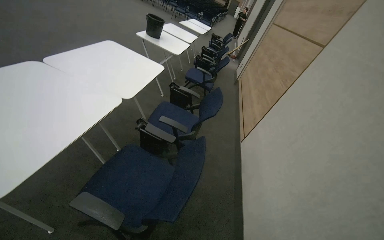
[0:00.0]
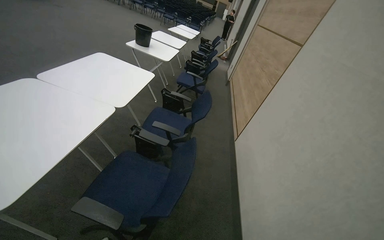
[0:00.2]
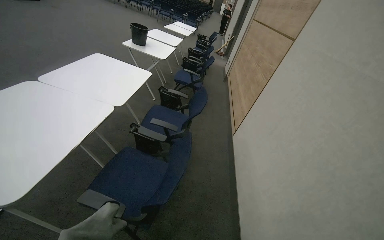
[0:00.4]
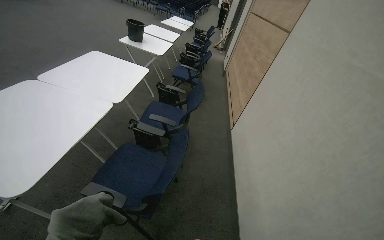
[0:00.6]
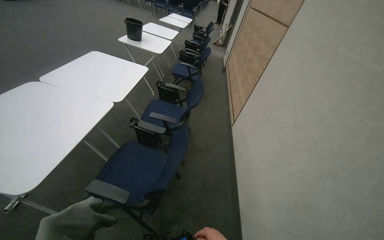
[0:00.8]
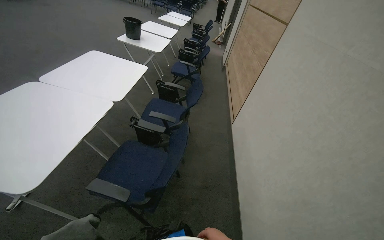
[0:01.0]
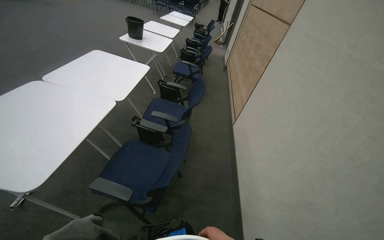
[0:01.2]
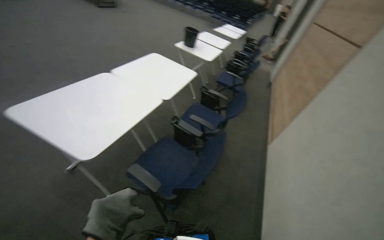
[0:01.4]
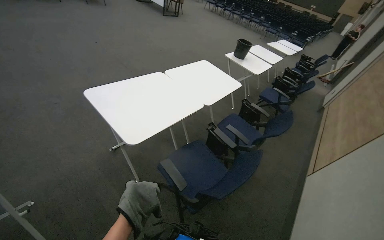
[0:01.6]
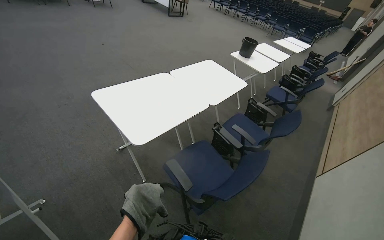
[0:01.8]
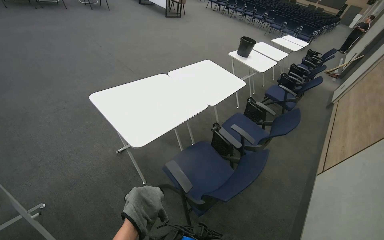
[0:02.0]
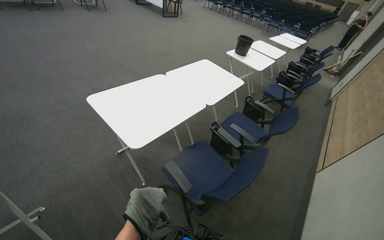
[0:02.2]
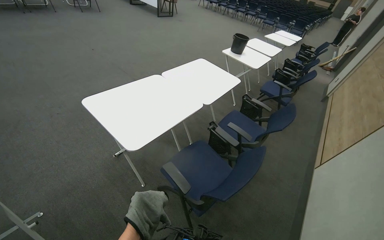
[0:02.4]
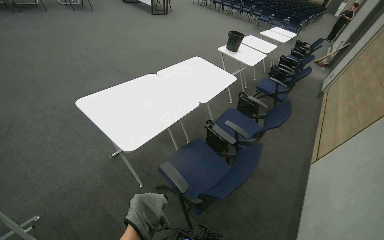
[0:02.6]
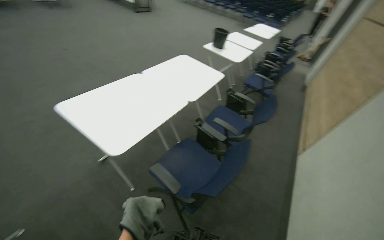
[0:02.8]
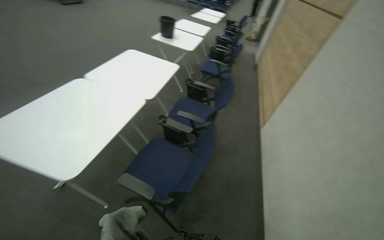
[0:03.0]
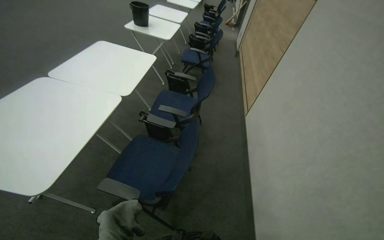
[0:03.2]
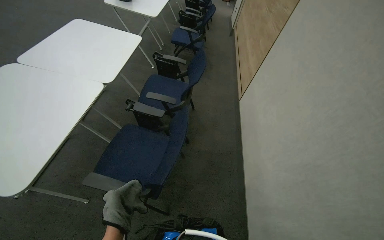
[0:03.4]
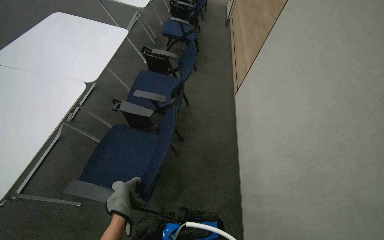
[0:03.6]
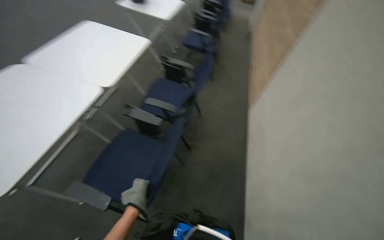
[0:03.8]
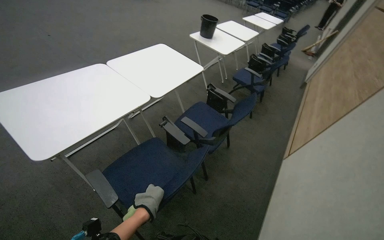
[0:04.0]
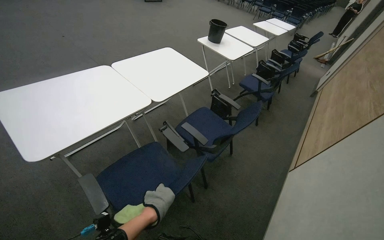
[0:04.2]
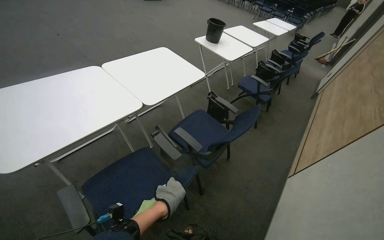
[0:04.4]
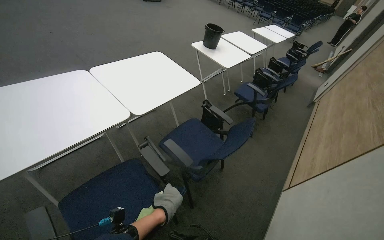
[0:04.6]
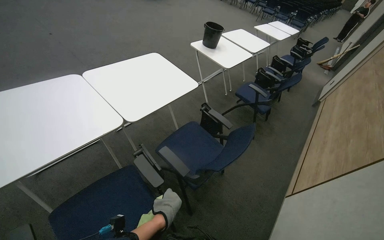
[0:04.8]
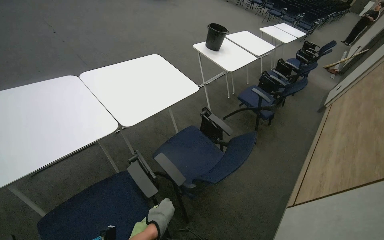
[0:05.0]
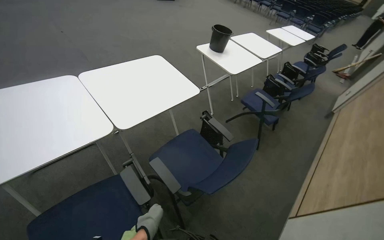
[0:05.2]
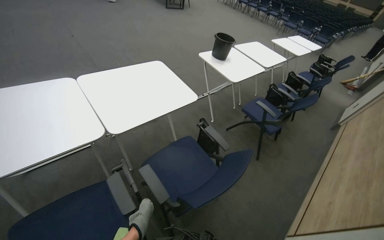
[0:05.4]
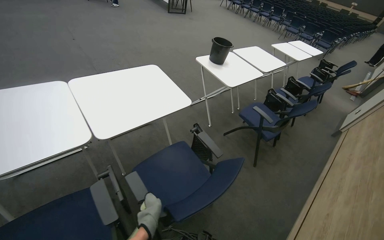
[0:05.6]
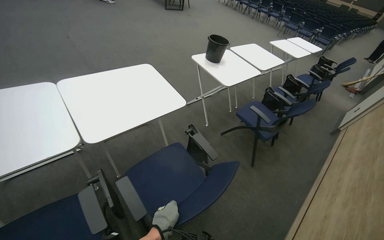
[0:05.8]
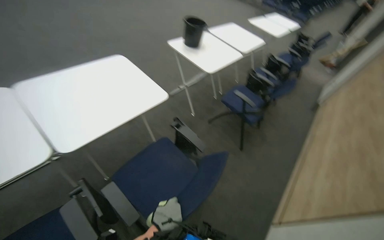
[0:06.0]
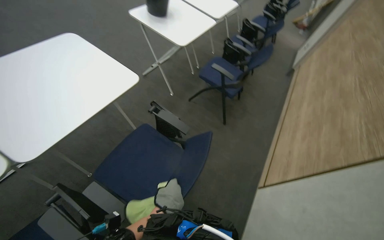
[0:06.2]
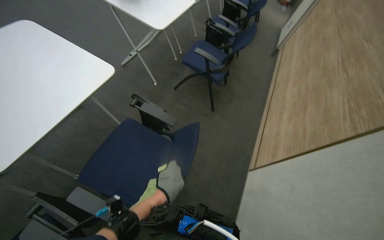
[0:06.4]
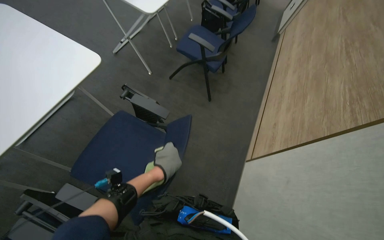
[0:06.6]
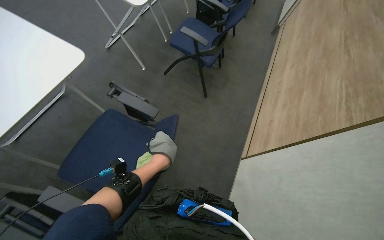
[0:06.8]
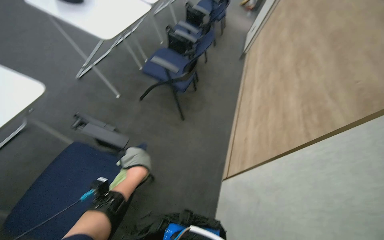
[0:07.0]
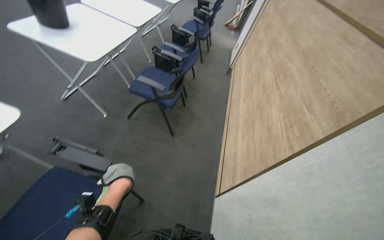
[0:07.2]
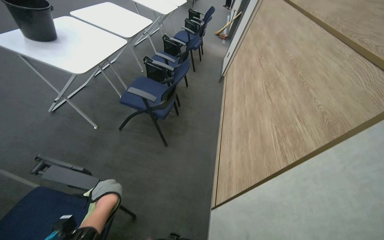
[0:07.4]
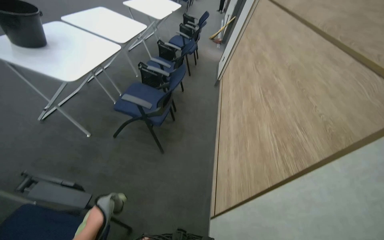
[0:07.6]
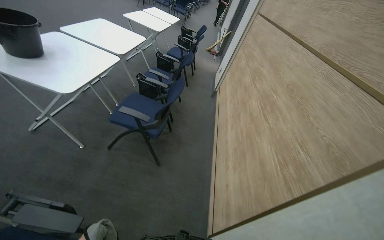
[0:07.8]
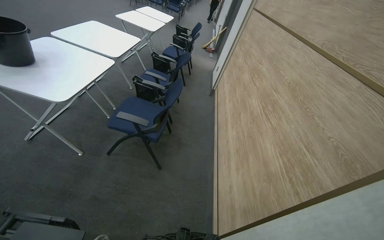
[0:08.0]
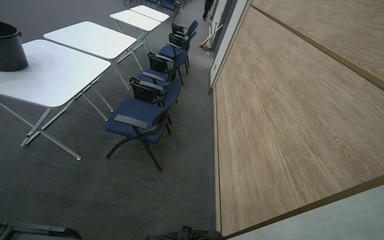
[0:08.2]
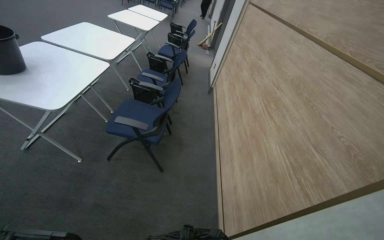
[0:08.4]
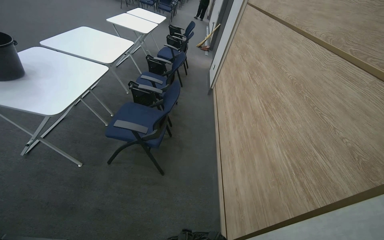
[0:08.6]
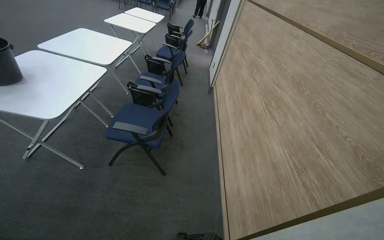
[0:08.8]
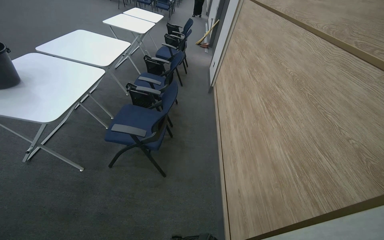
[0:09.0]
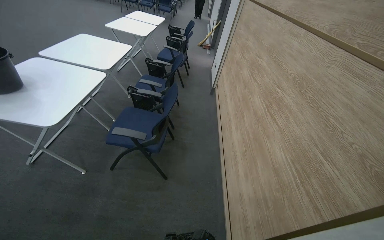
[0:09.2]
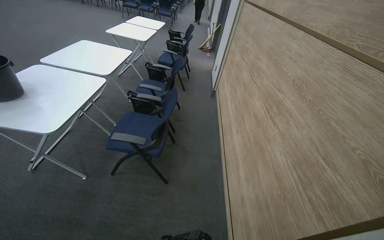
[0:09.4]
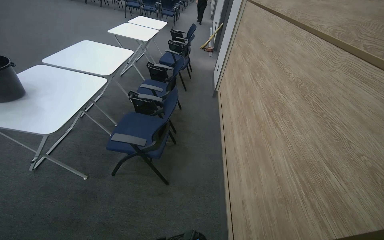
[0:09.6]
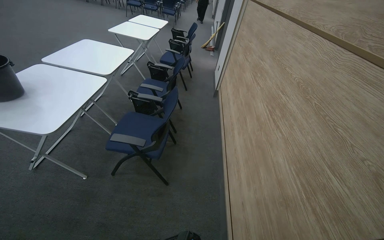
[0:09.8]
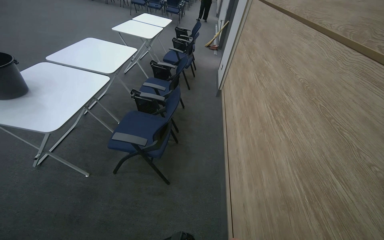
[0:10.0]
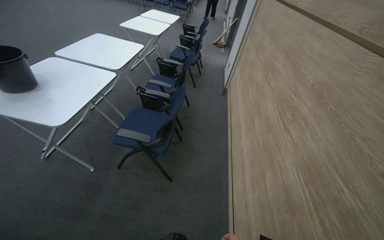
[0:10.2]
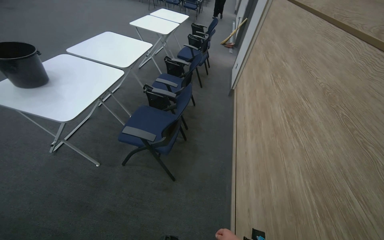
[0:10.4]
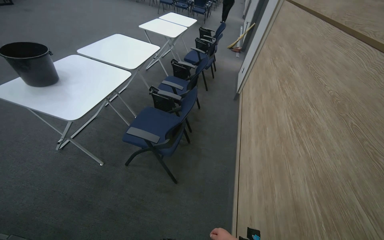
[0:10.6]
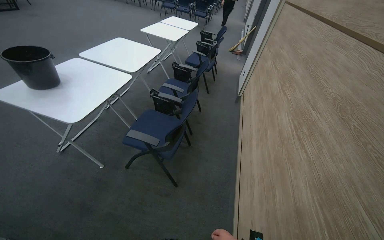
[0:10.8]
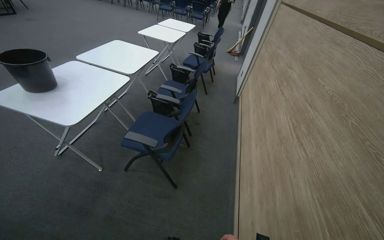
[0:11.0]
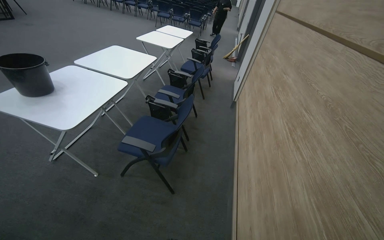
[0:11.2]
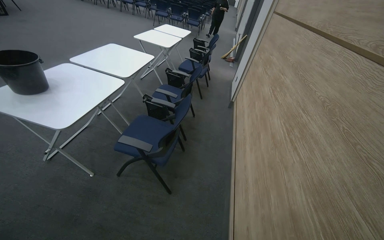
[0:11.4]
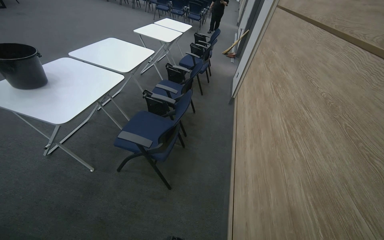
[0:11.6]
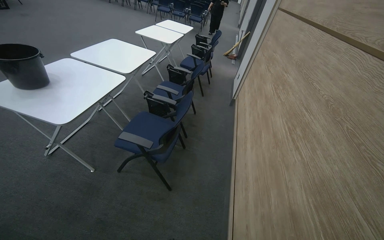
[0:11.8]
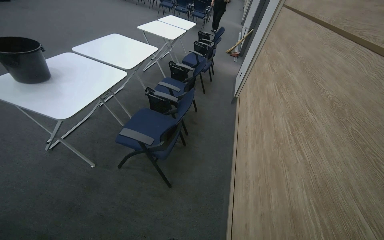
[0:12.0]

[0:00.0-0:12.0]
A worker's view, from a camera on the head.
Job: wiping surfaces.
The whole recording: Wiping conference room tables and chairs. The worker wipes down tables and chairs in the conference room, periodically rinsing the cloth.
0:00.0 to 0:01.6: The head rotates roughly 30 degrees to the left.
0:01.6 to 0:03.0: The head turns to the right by some 25 degrees.
0:03.0 to 0:04.4: The wearer's head swings roughly 25 degrees to the left.
0:04.4 to 0:06.0: The camera is carried about 60 cm.
0:06.0 to 0:07.6: The head turns to the right by some 35 degrees.

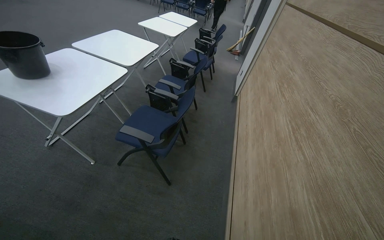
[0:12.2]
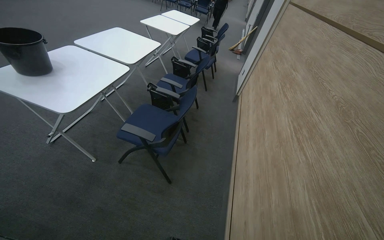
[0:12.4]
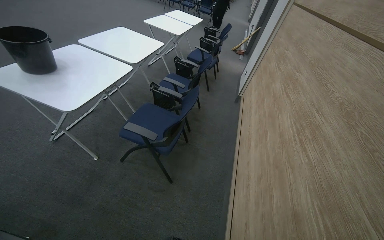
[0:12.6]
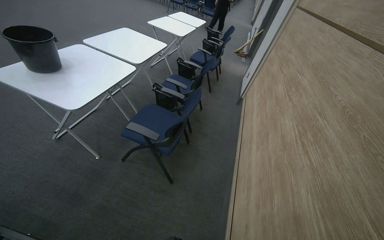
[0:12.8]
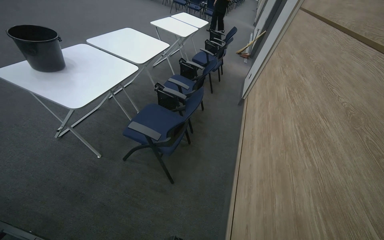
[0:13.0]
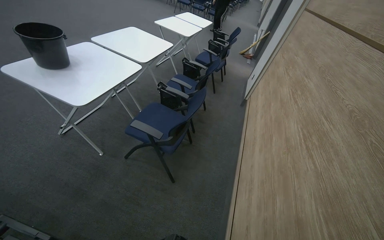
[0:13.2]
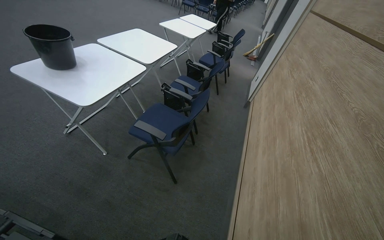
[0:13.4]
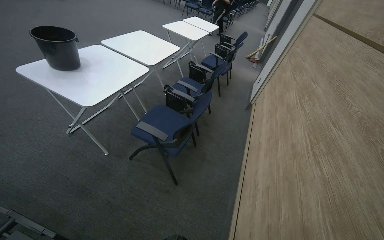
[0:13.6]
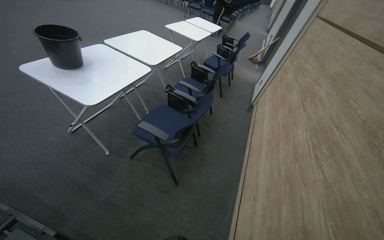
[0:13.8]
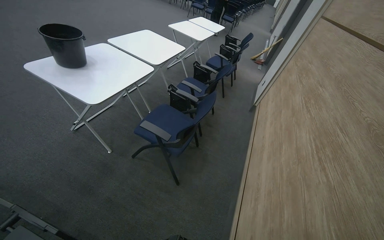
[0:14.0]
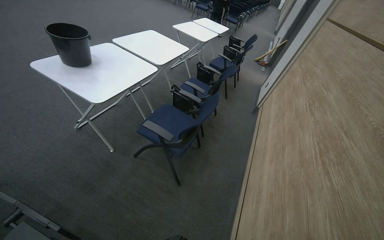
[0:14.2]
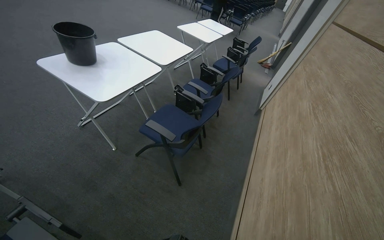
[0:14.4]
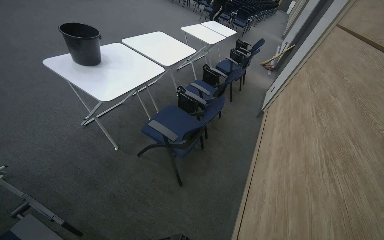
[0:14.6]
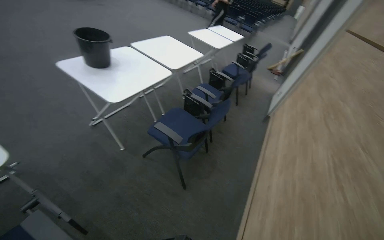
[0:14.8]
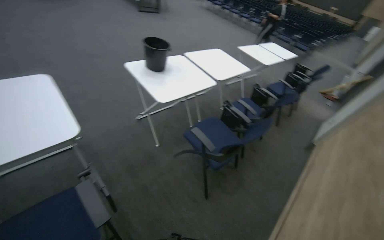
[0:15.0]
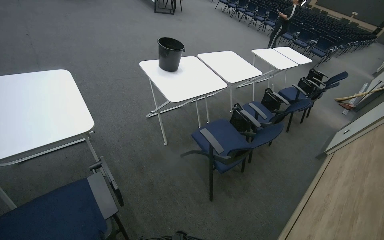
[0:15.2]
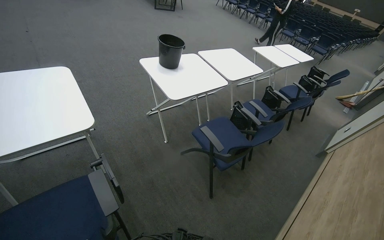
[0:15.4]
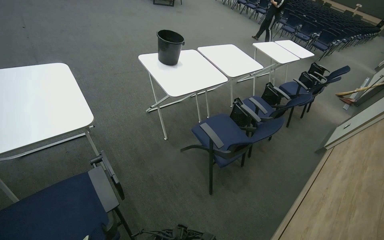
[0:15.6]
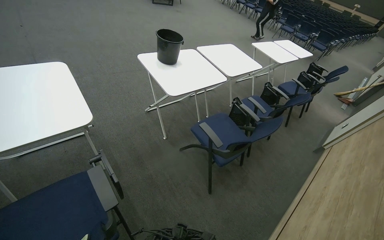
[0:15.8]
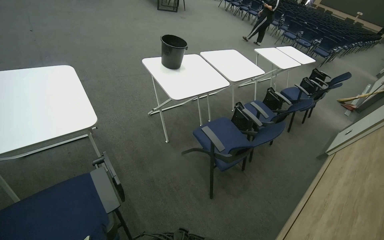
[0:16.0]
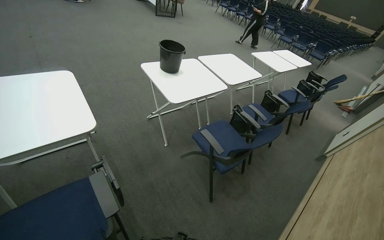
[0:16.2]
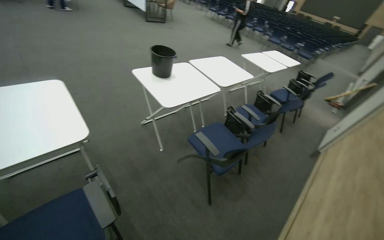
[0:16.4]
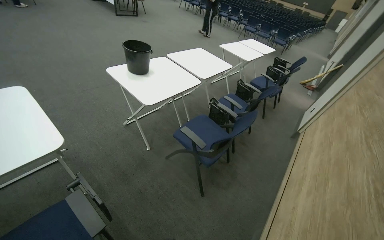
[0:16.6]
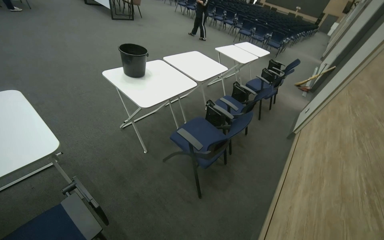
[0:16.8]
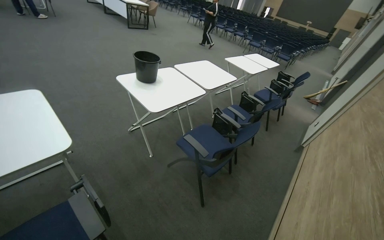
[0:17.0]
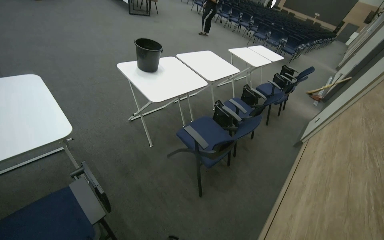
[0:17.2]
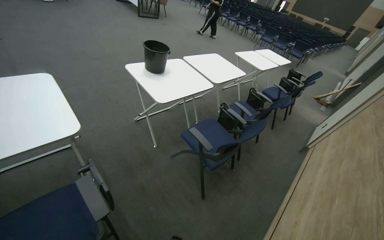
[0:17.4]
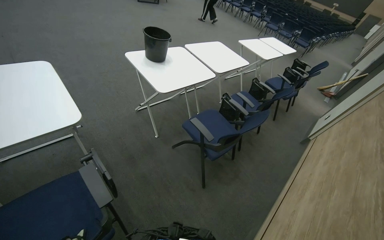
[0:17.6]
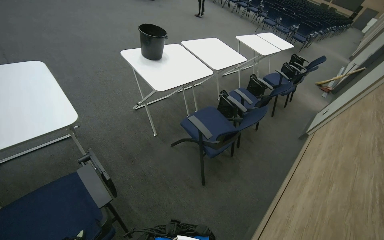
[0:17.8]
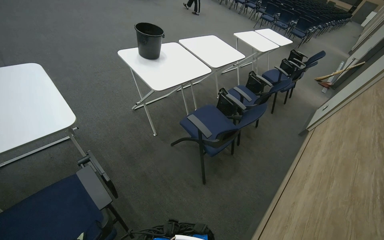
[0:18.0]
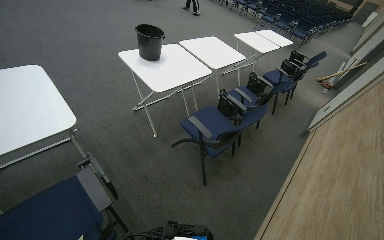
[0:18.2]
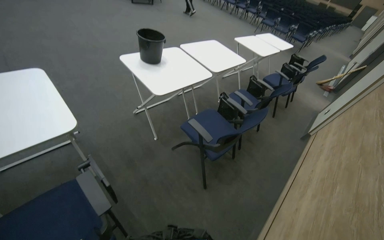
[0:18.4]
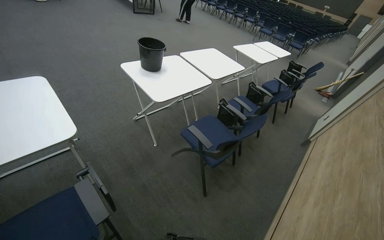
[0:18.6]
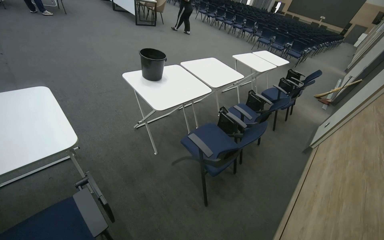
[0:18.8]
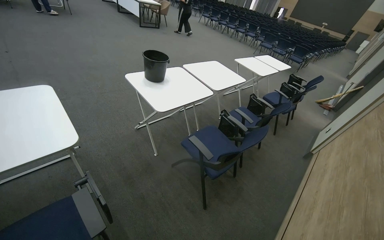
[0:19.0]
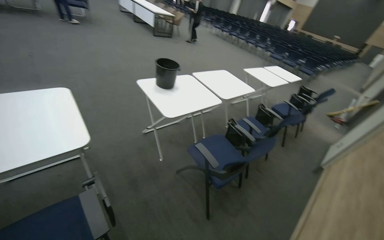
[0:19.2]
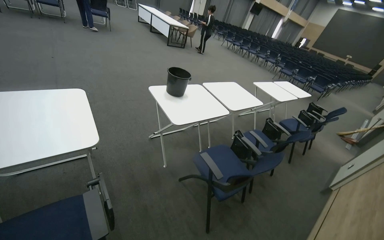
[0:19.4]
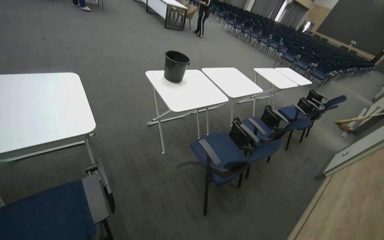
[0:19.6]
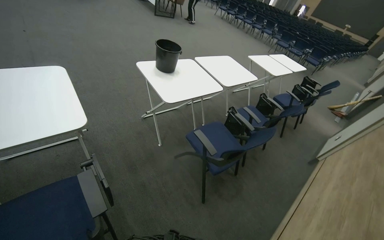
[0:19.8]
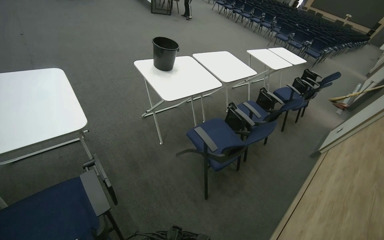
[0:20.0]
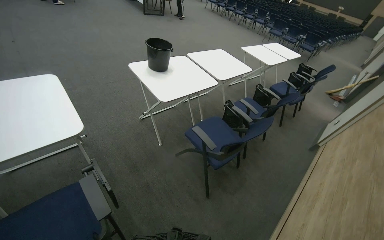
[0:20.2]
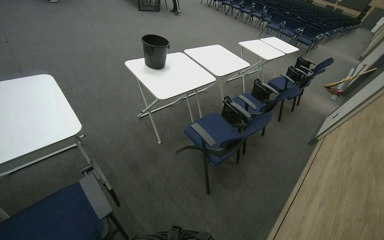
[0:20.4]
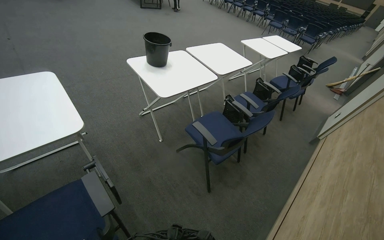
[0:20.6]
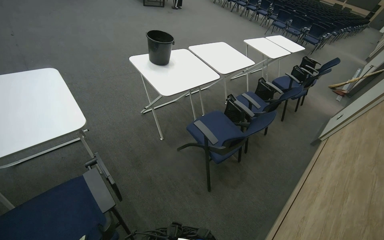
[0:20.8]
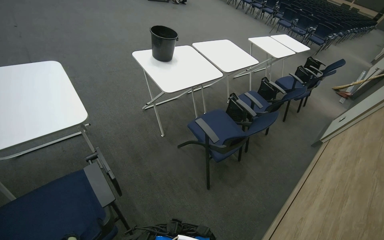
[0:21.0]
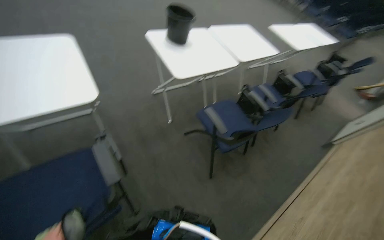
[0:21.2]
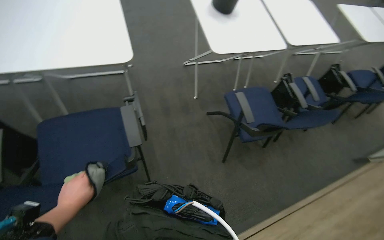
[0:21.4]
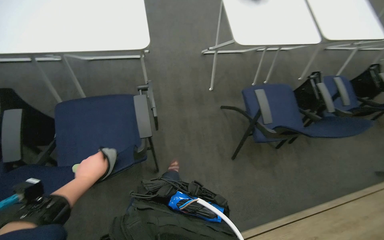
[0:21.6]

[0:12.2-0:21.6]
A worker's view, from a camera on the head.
Job: wiping surfaces.
The whole recording: Wiping conference room tables and chairs. The worker wipes down tables and chairs in the conference room, periodically rinsing the cloth.
0:13.8 to 0:15.4: The head rotates some 30 degrees to the left.
0:20.0 to 0:21.6: The head rotates roughly 25 degrees to the left. The view tilts roughly 20 degrees downward.